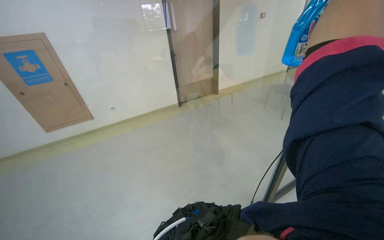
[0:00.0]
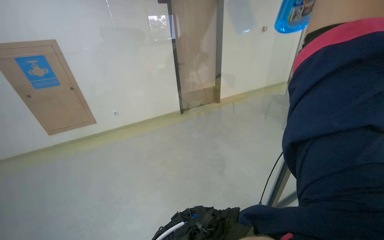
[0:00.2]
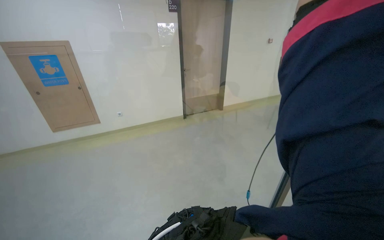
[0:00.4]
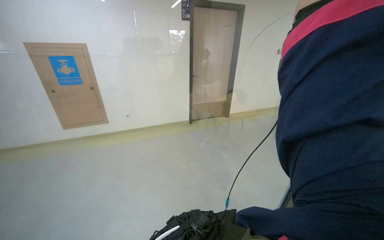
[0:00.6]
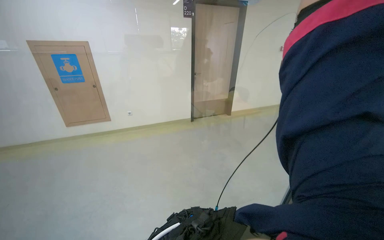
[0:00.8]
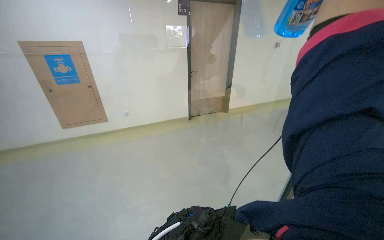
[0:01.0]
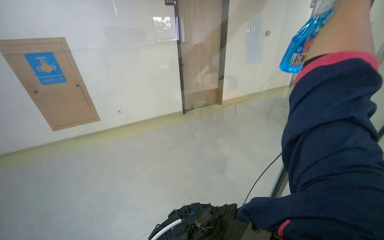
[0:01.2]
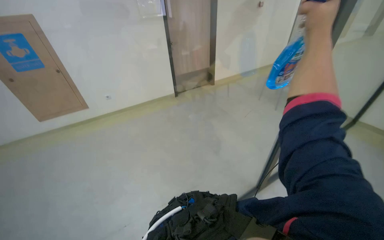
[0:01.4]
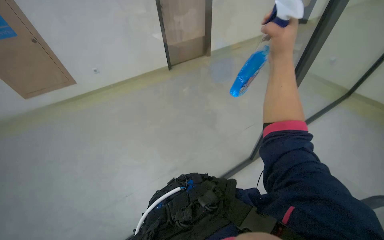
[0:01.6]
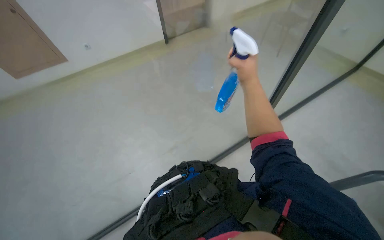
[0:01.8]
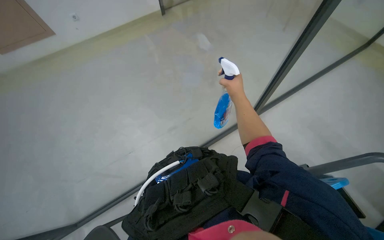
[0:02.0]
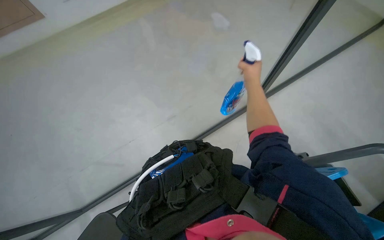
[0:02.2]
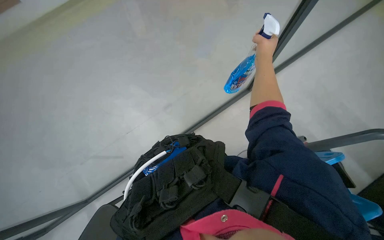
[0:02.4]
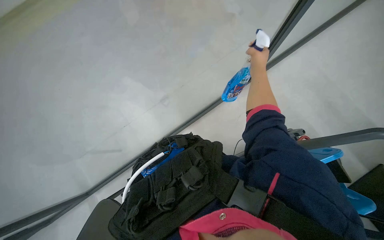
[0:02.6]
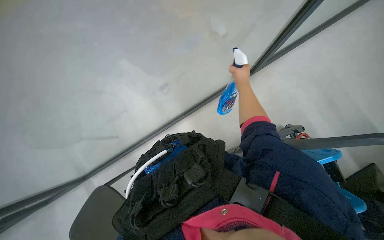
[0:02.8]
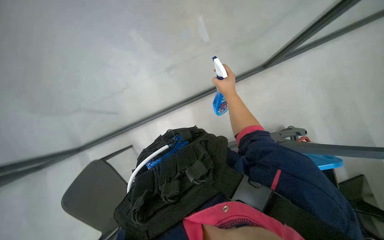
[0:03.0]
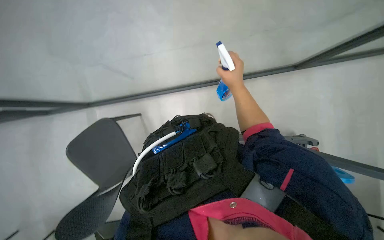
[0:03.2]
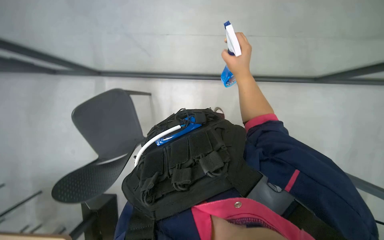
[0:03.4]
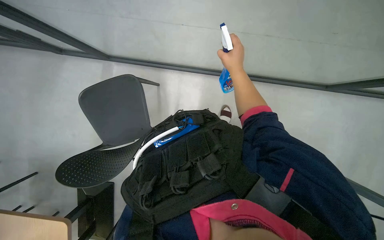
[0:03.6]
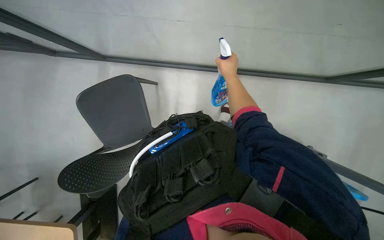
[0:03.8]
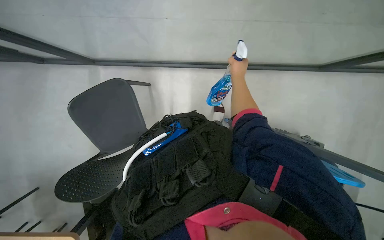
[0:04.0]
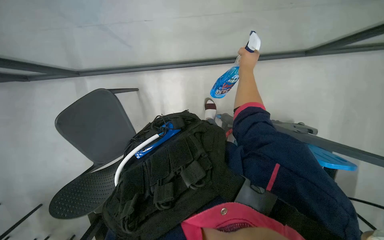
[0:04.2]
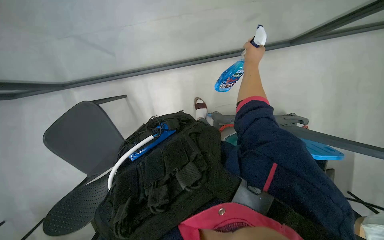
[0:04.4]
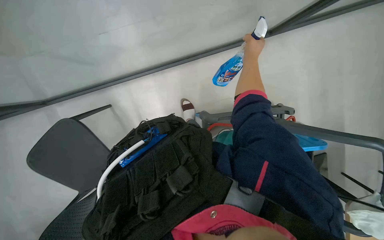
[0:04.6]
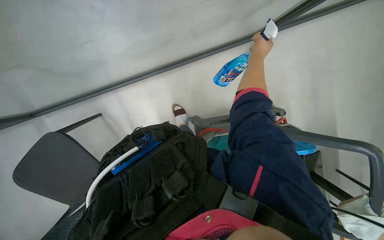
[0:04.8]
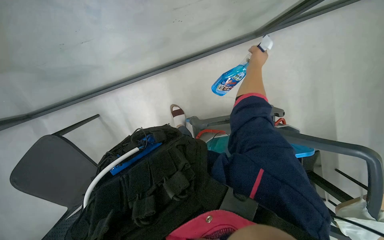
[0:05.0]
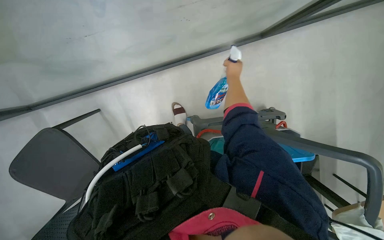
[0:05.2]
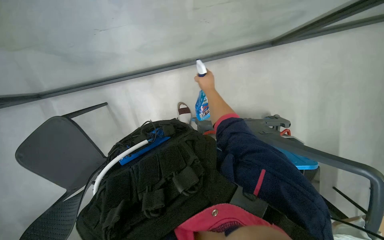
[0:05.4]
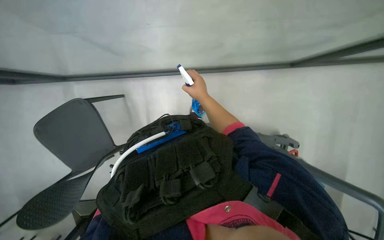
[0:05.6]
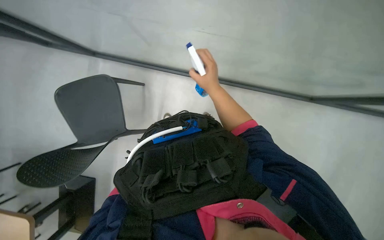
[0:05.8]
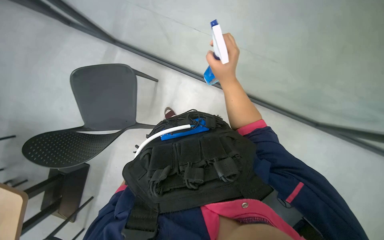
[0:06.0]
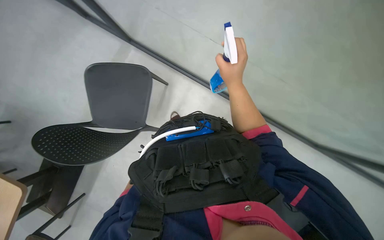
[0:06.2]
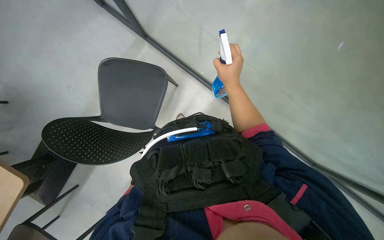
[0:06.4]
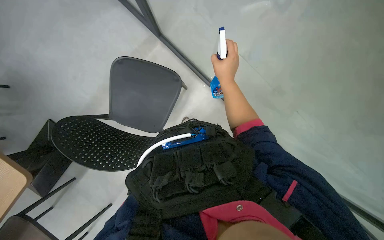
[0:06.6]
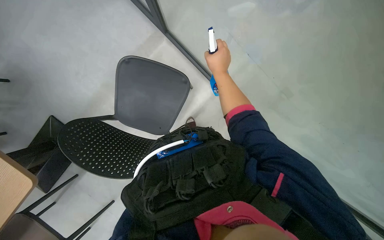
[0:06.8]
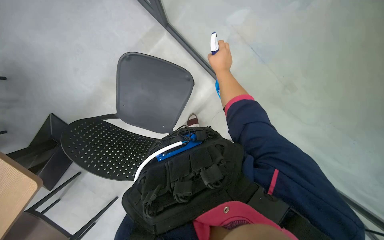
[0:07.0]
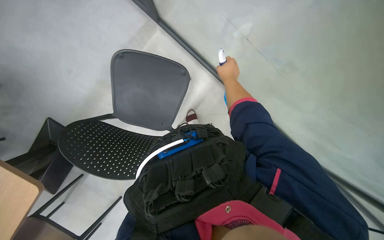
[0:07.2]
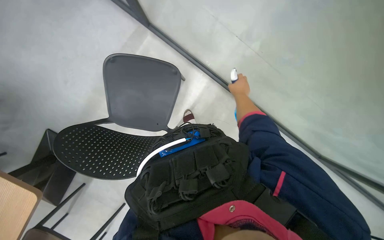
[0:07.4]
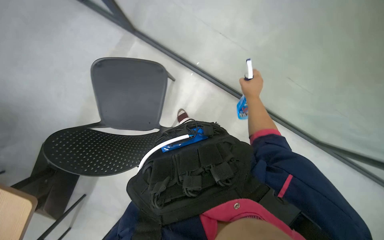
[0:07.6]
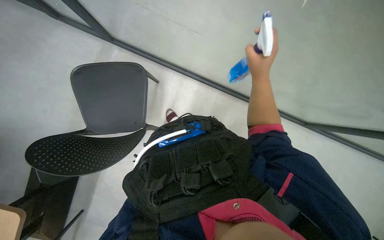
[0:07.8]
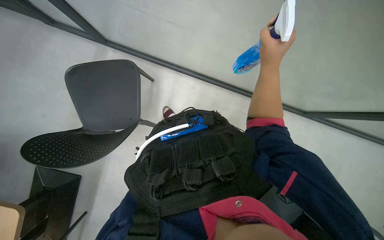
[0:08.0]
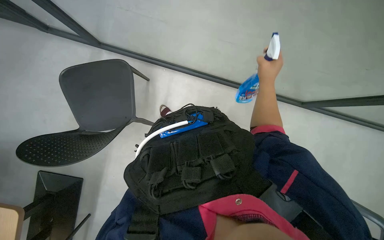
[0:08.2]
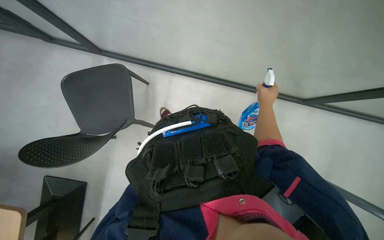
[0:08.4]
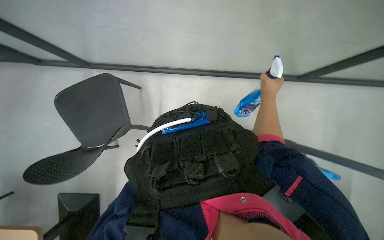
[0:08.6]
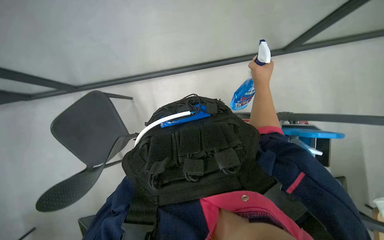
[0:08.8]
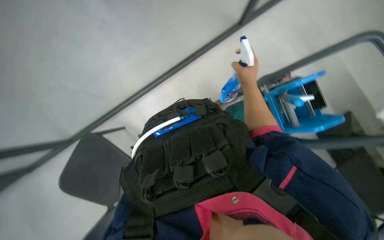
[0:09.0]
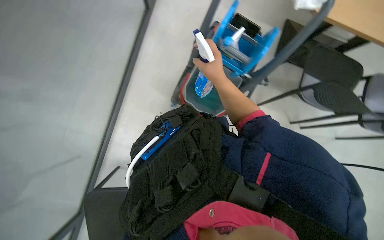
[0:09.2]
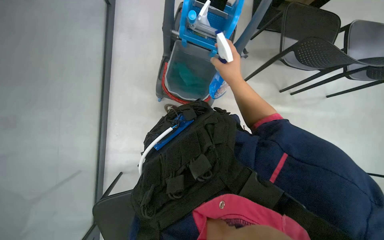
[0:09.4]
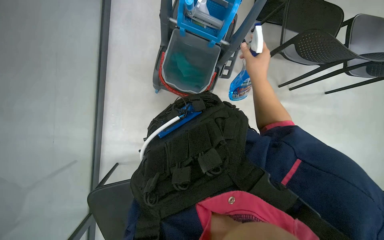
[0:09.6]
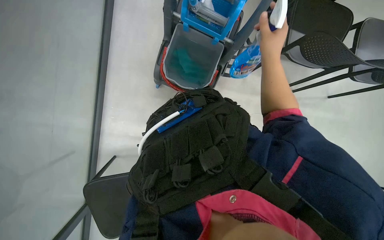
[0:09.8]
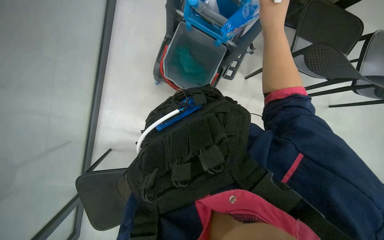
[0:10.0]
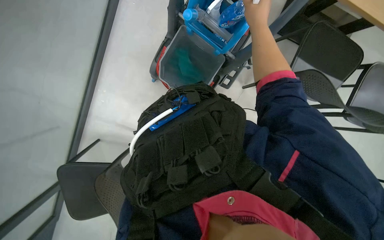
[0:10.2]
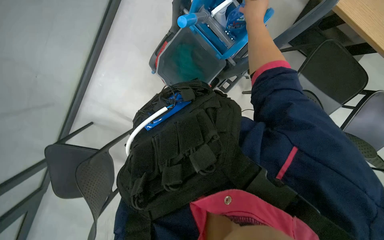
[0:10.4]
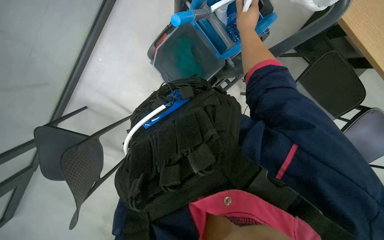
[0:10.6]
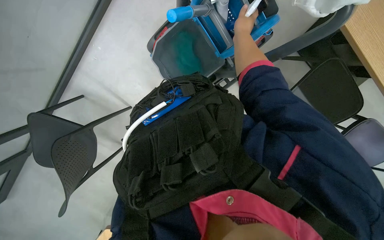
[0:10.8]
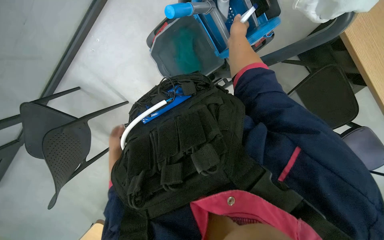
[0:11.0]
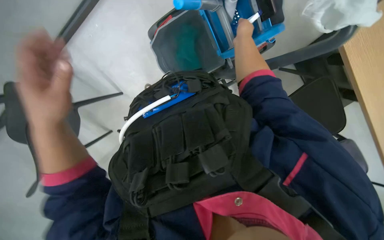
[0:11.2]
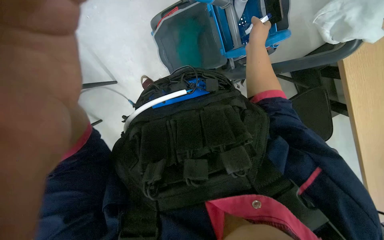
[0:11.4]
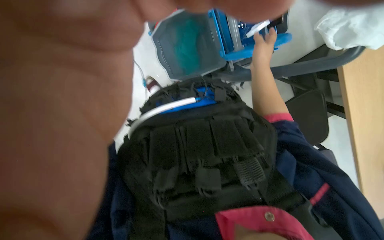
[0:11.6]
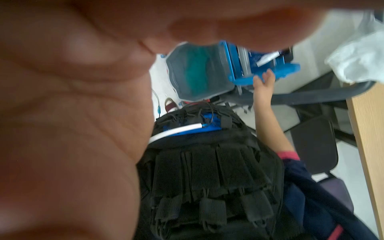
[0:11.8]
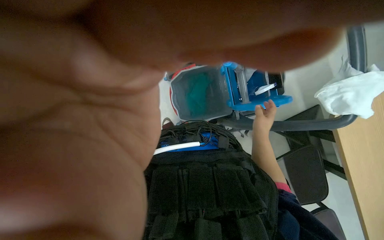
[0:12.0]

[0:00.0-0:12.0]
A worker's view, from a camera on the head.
Job: cleaning windows.
The whole recording: Cleaning glass partition. The worker wrings a cloth, then uses it and a spray bottle to clean the glass partition and nearby chairs.
0:00.0 to 0:01.6: The camera pitches downward, by approximately 15 degrees.
0:01.6 to 0:03.0: The view tips downward by about 25 degrees. The right hand goes about 40 cm farther from the camera and down the picture.
0:03.0 to 0:04.4: The right hand goes approximately 10 cm to the right.
0:04.4 to 0:06.0: The scene turns approximately 25 degrees clockwise in the picture. The right hand goes approximately 30 cm to the left and nearer to the camera.
0:06.0 to 0:07.6: The right hand heads to the right and farther from the camera, covering about 20 cm.
0:09.0 to 0:10.4: The right hand goes approximately 10 cm up the picture.
0:10.4 to 0:12.0: The right hand is displaced down the picture by roughly 15 cm.

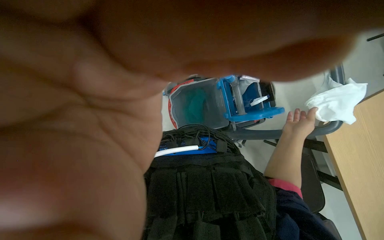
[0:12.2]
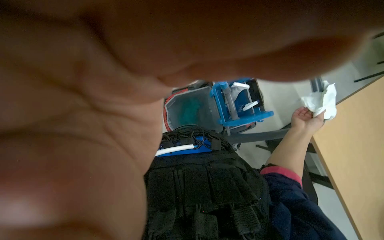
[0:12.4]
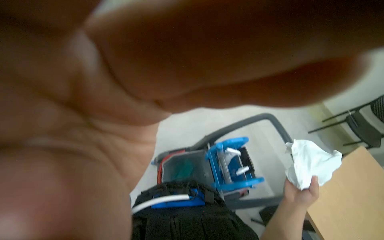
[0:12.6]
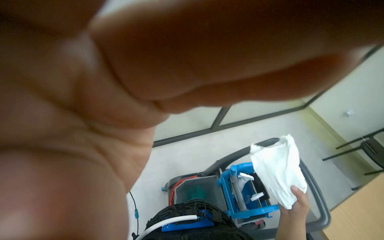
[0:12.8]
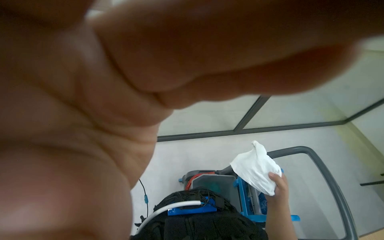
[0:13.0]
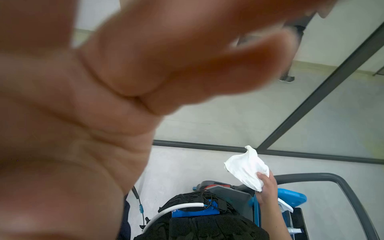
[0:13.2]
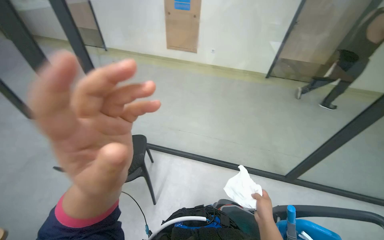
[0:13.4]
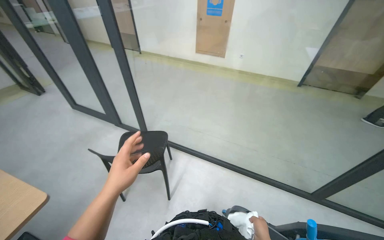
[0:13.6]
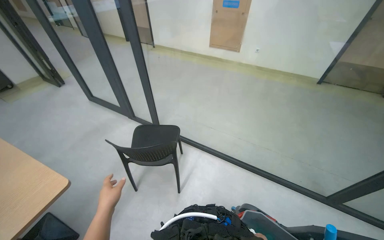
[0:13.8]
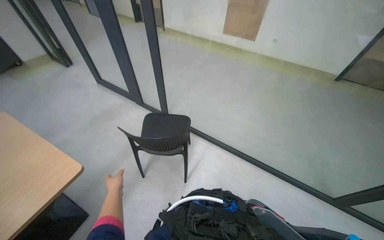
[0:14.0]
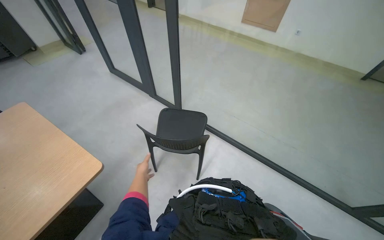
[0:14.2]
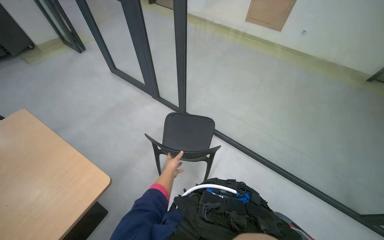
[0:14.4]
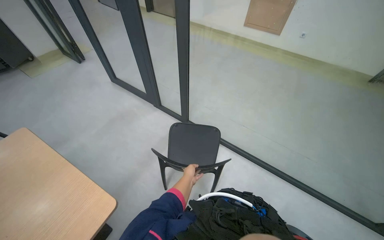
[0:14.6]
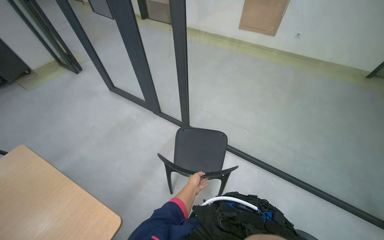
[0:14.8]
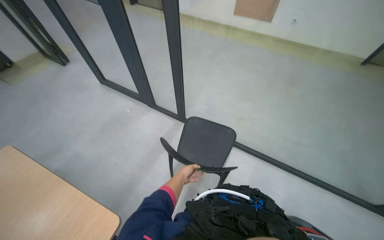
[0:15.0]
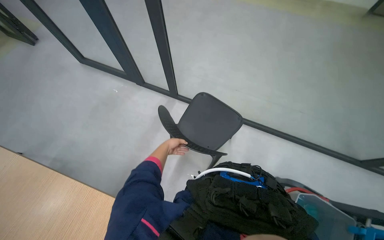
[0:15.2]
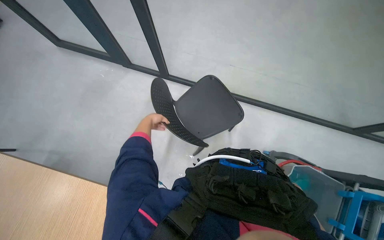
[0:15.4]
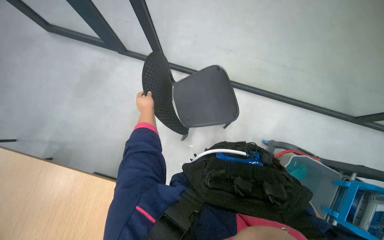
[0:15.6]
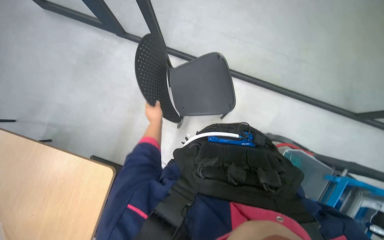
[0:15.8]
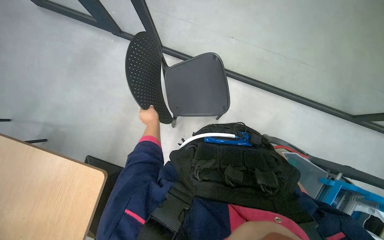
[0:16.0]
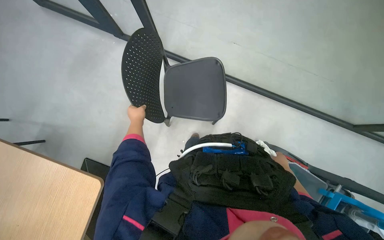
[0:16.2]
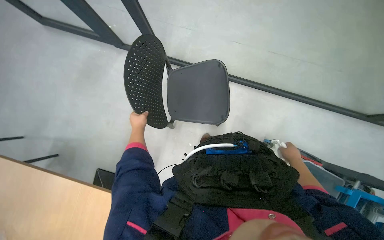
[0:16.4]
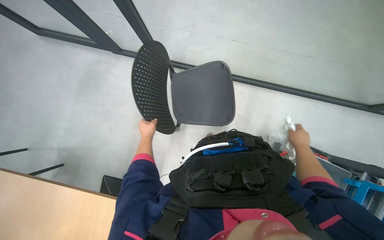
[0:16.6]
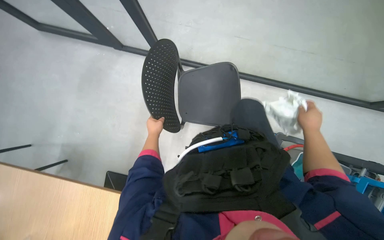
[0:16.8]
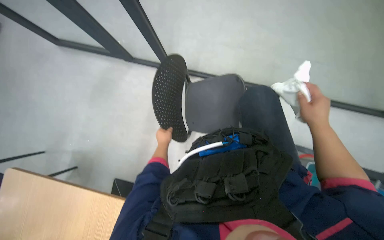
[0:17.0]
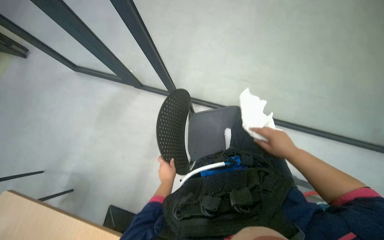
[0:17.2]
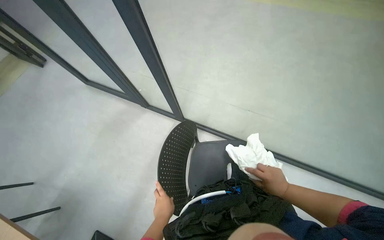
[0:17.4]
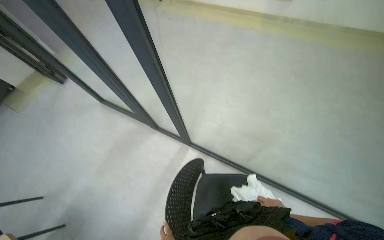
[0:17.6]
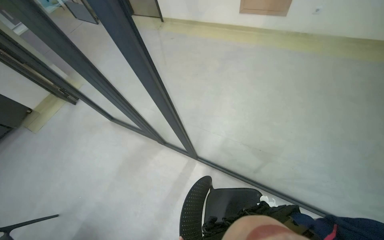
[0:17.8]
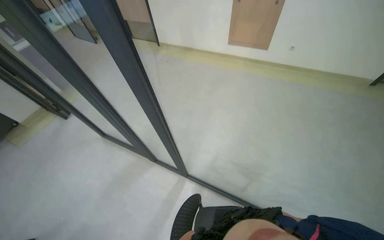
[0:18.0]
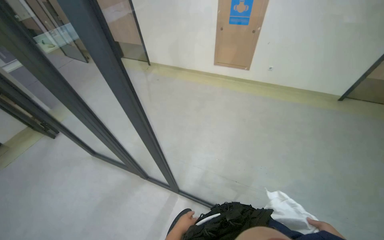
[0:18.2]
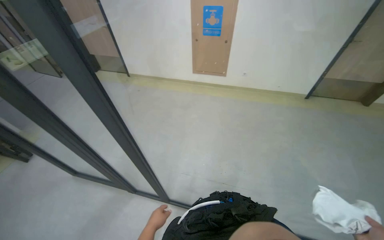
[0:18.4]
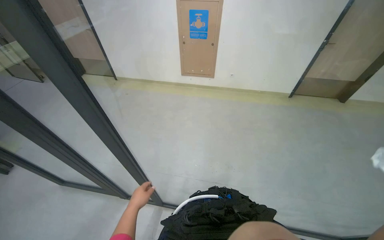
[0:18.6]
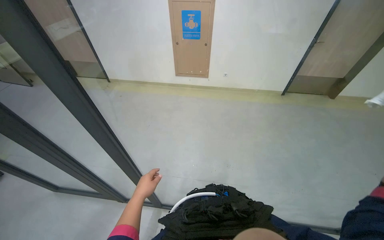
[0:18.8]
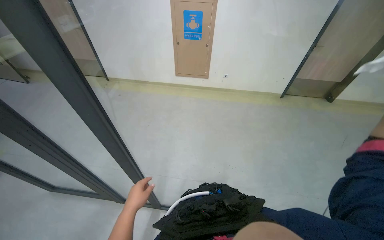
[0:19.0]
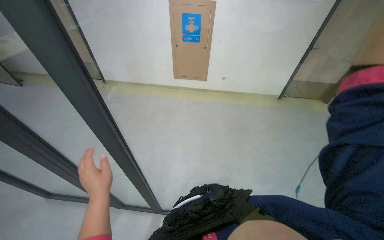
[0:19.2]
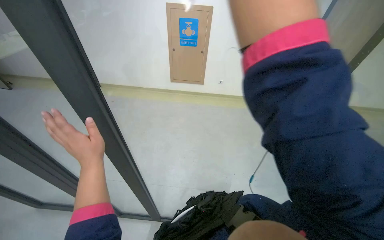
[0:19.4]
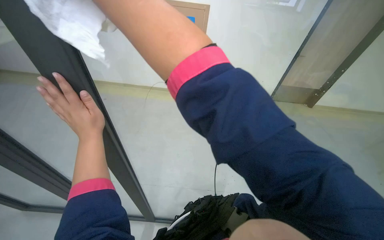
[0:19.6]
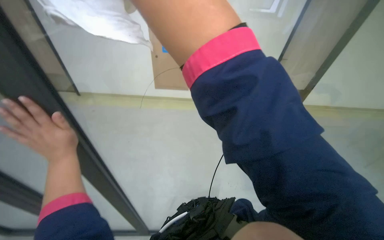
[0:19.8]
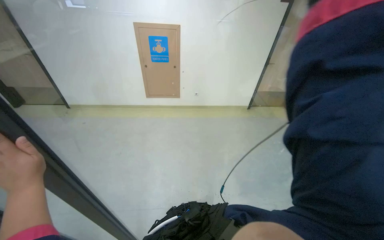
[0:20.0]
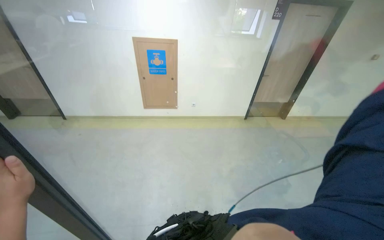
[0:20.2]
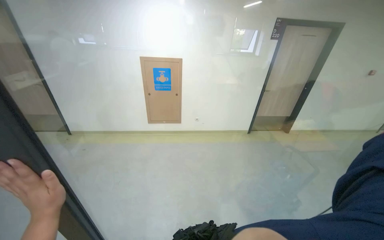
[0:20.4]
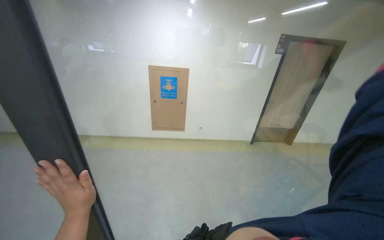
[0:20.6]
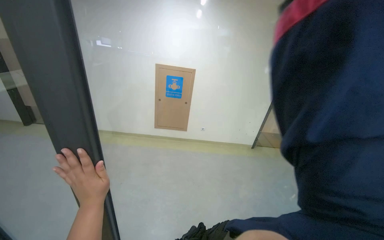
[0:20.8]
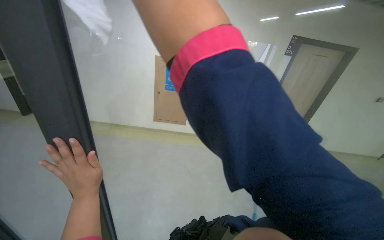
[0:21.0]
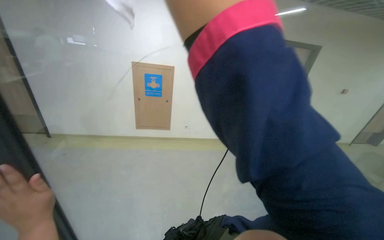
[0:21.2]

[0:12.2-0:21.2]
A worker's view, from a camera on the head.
Job: cleaning windows.
The whole recording: Cleaning glass partition. The worker wrings a cloth, then uses it and a spray bottle to clean the glass partition and nearby chairs.
0:13.8 to 0:15.2: The head travels approximately 50 cm. The view tilts about 20 degrees downward.
0:15.2 to 0:16.6: The left hand goes up the picture and returns, roughly 10 cm each way.
0:16.6 to 0:18.2: The wearer looks approximately 35 degrees further upward.
0:18.2 to 0:19.8: The left hand shifts approximately 20 cm up the picture.
0:19.8 to 0:21.2: The view tilts roughly 15 degrees upward. The left hand heads down the picture, covering about 20 cm.
